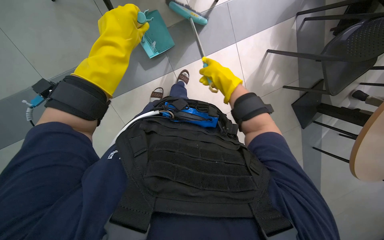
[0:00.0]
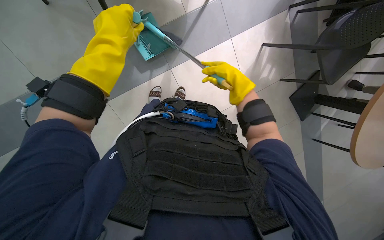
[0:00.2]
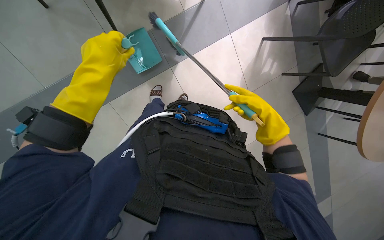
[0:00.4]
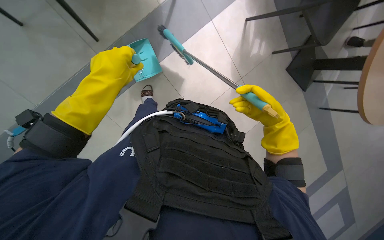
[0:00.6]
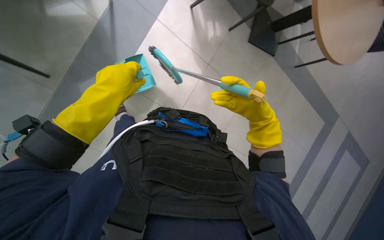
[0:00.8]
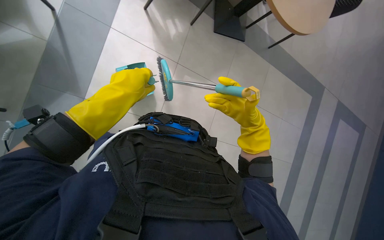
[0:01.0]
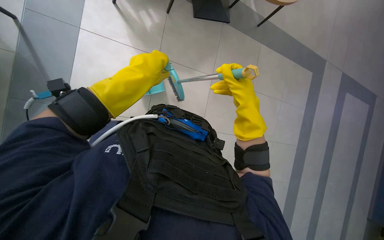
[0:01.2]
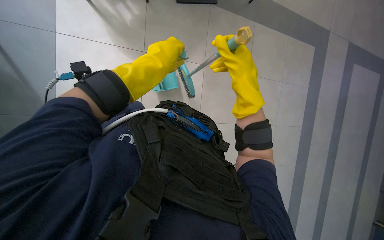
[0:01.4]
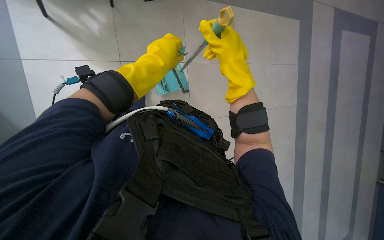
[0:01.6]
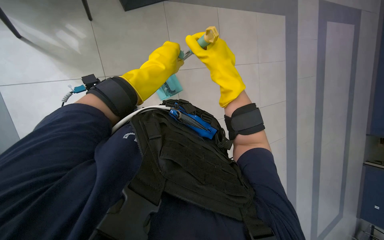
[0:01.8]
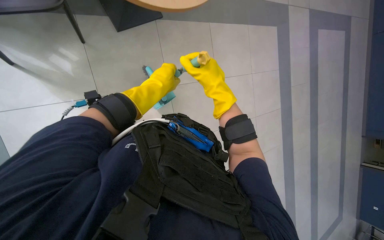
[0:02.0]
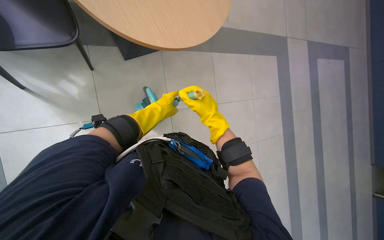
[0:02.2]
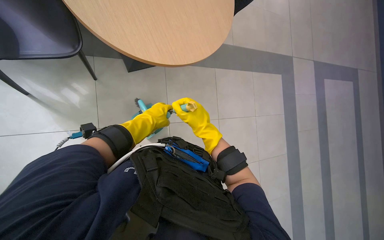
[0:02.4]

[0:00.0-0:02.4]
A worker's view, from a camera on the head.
Job: sweeping floor.
The whole recording: Sweeping cafeteria floor. The worker sweeps debris from the cafeteria floor using a brush and dustpan.
0:00.0 to 0:01.2: The scene rotates counterclockwise by roughly 35 degrees. The right hand is displaced down the picture by roughly 25 cm.
0:01.2 to 0:02.4: The camera pitches upward, by about 15 degrees. The left hand heads farther from the camera, covering some 15 cm.

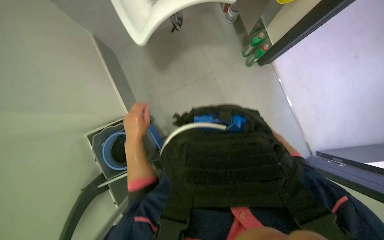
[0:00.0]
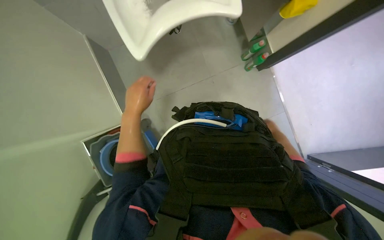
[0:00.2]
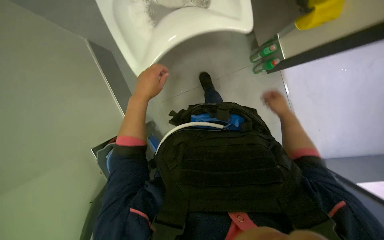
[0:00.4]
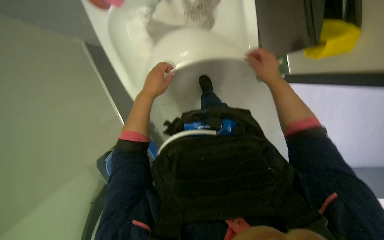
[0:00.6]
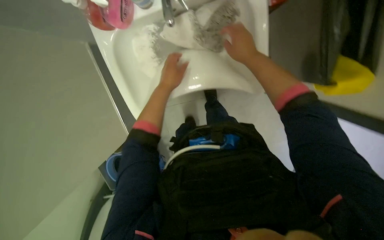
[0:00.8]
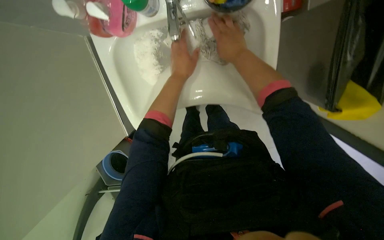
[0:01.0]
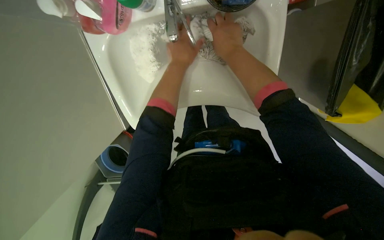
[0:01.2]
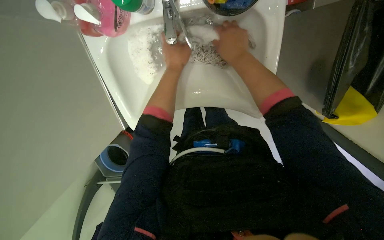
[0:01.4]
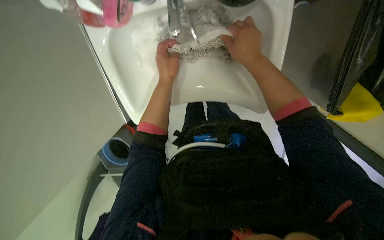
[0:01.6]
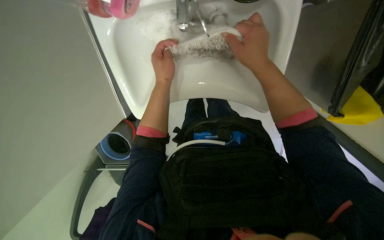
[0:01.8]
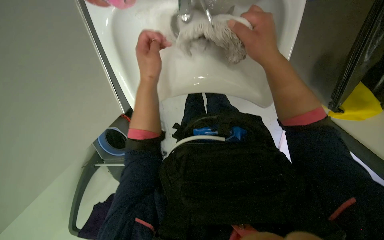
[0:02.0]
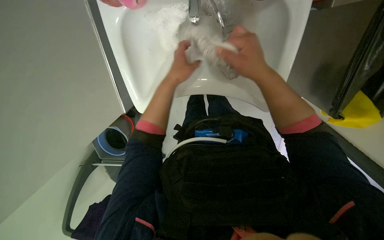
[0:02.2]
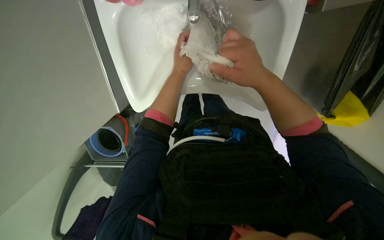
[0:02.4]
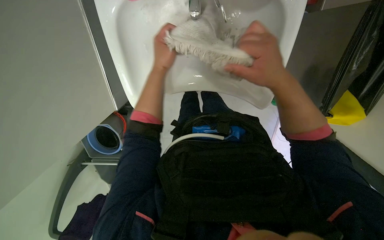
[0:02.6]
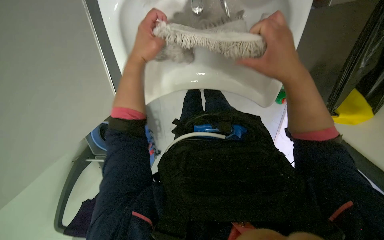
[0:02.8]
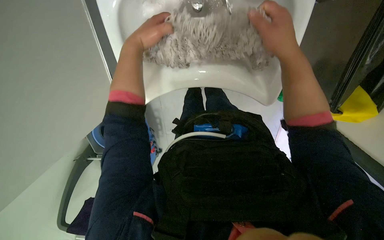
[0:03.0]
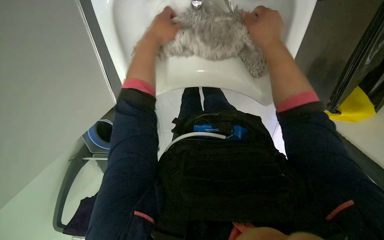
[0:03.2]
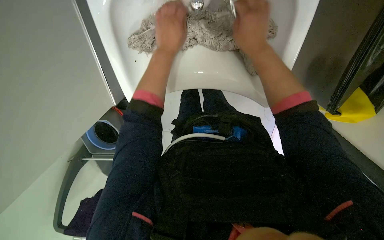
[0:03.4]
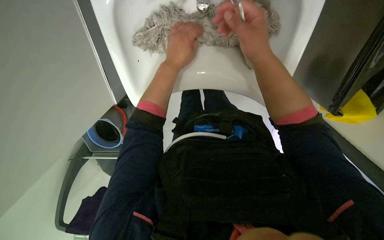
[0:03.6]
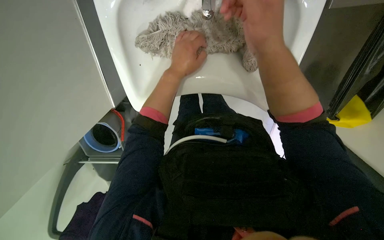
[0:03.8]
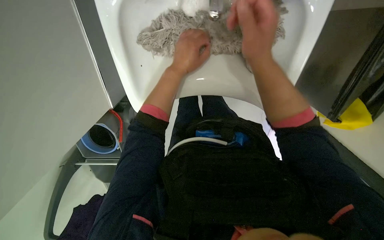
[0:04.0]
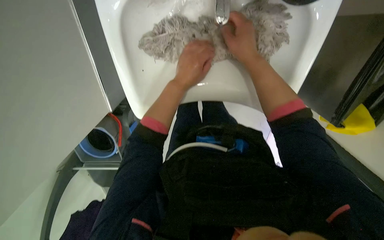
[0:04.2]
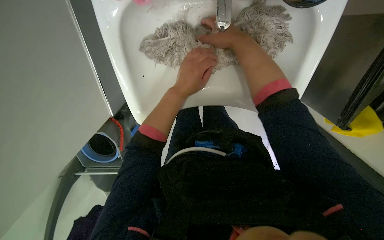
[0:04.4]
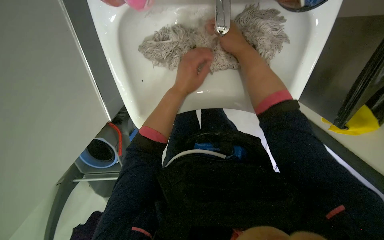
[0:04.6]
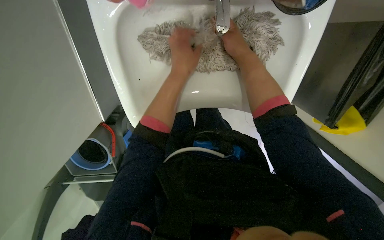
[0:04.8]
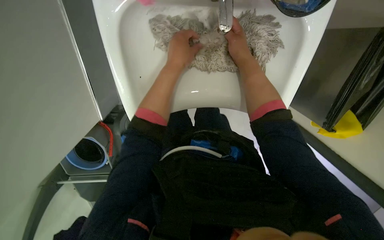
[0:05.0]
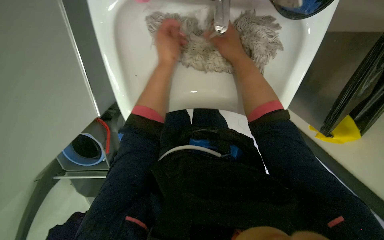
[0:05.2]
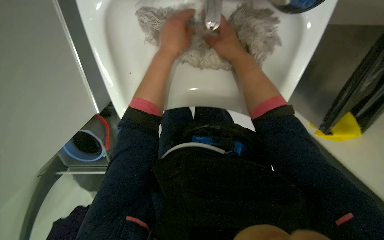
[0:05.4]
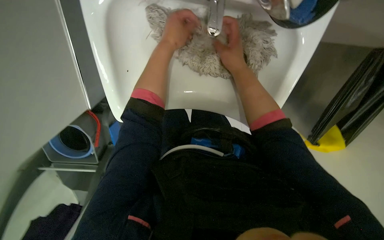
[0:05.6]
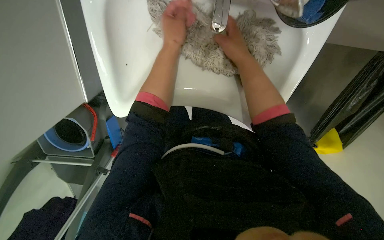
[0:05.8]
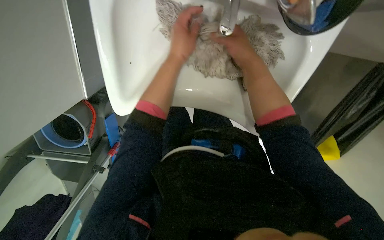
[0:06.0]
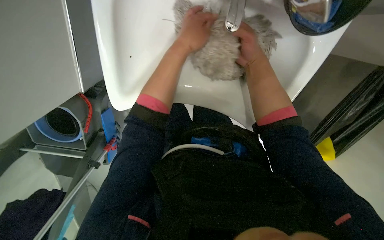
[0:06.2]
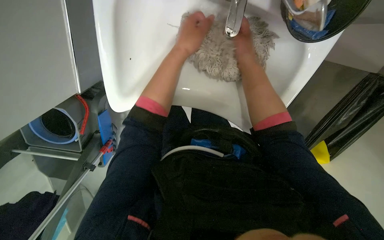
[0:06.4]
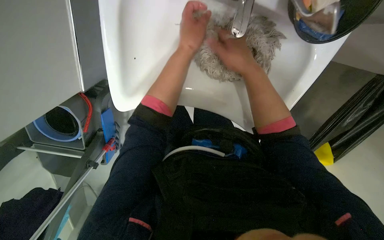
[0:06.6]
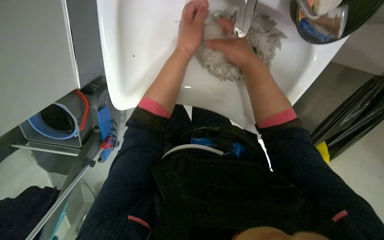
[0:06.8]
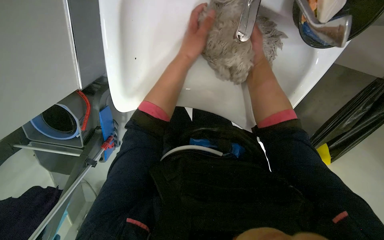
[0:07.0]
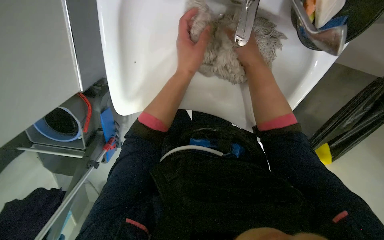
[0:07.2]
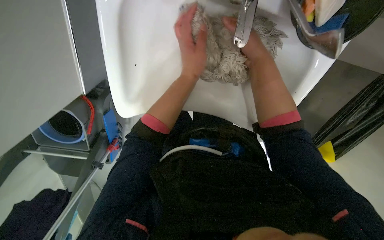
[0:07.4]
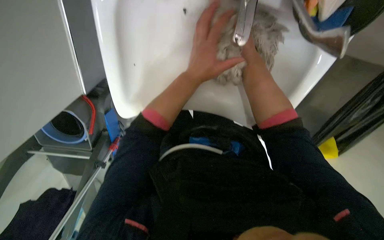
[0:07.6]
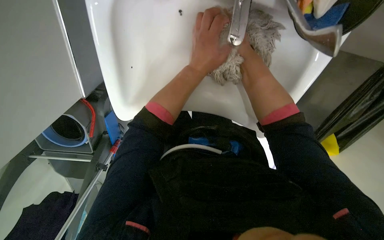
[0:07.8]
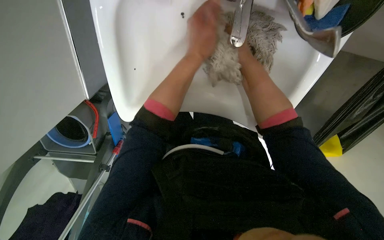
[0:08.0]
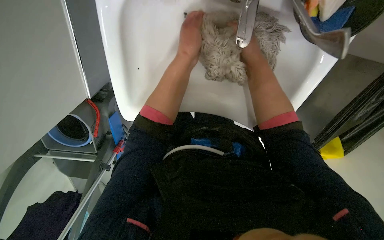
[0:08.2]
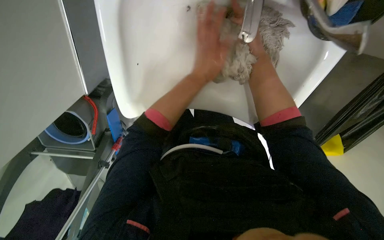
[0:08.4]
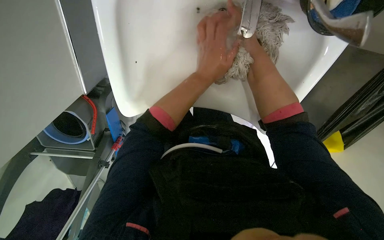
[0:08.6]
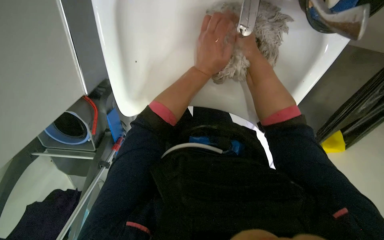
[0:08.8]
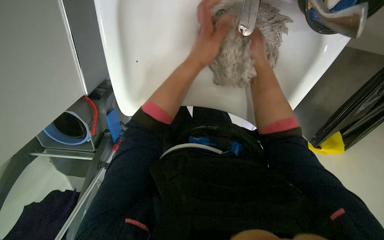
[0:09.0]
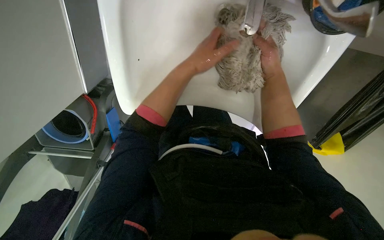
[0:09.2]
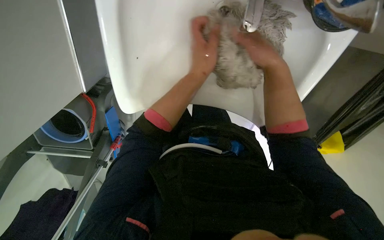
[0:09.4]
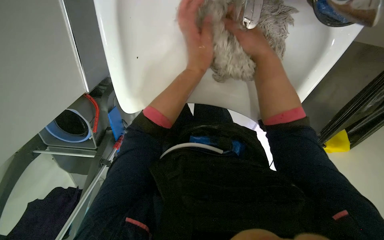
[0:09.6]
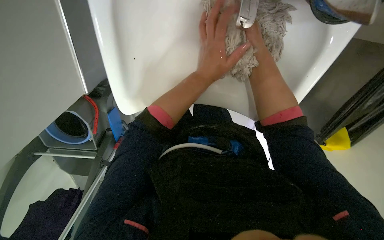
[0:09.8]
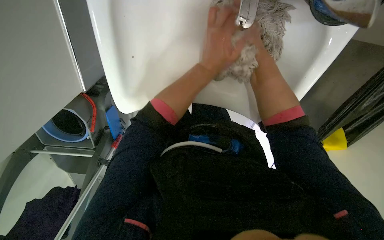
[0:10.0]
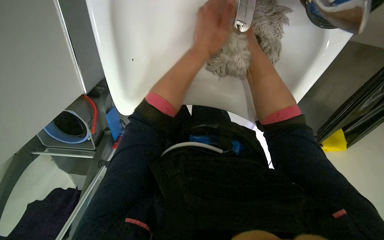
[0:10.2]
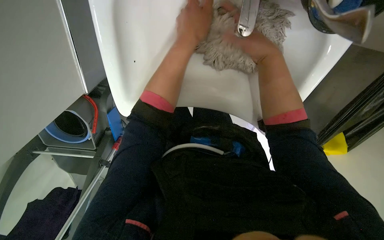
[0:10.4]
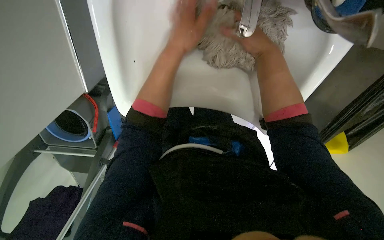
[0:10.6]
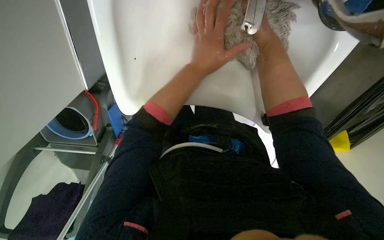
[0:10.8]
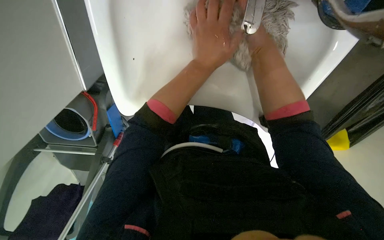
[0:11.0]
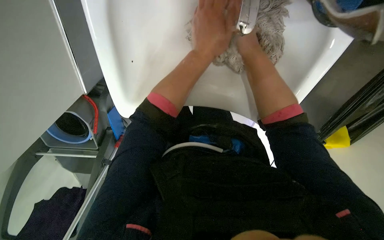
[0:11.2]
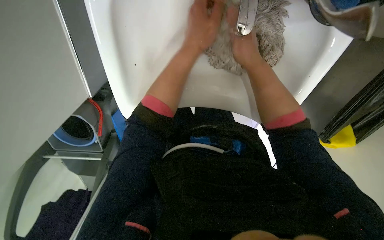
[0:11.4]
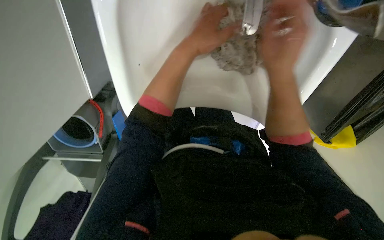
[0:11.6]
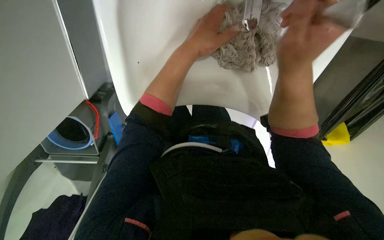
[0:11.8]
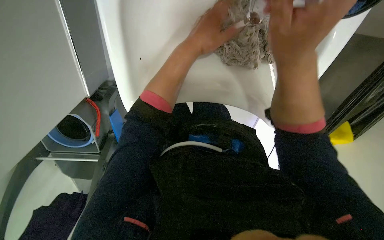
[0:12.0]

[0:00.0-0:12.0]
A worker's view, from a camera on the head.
Job: preparing cleaning supplies.
The whole recording: Washing mop cloth thoroughly in the sink. The worker washes the mop cloth thoroughly in the sink, cleaning all parts of it.
0:00.0 to 0:01.6: The left hand moves up the picture, about 35 cm.
0:01.6 to 0:03.0: The left hand is displaced to the left by about 10 cm.
0:03.0 to 0:04.4: The right hand moves nearer and farther over some 10 cm, changing direction 2 times; the left hand is displaced to the right and farther from the camera by some 10 cm.
0:09.0 to 0:10.4: The right hand moves nearer and farther over roughly 15 cm, changing direction 2 times. Meanwhile the left hand moves nearer to the camera, approximately 10 cm.

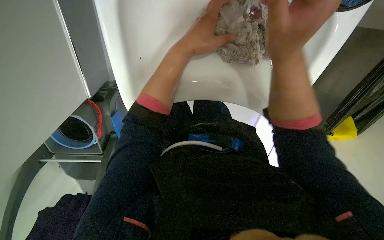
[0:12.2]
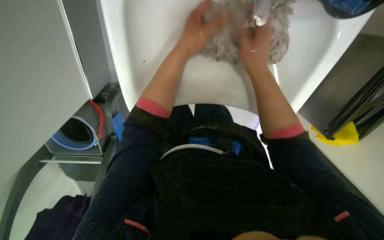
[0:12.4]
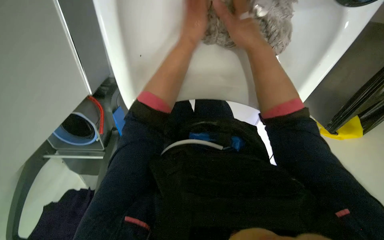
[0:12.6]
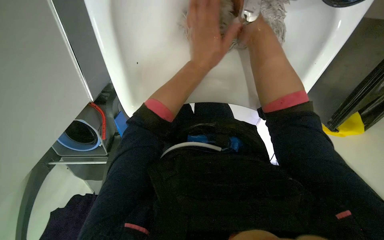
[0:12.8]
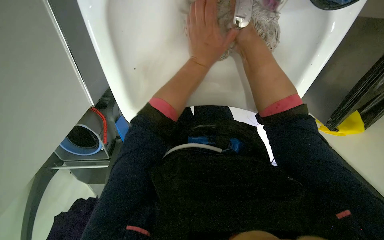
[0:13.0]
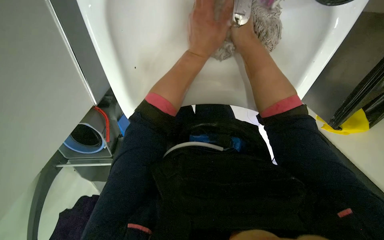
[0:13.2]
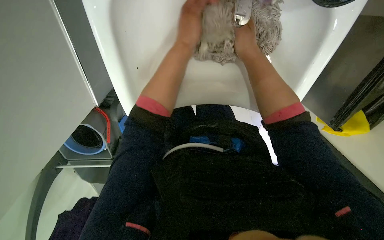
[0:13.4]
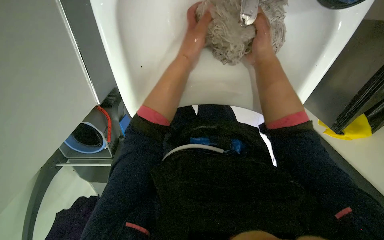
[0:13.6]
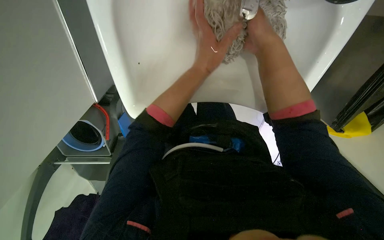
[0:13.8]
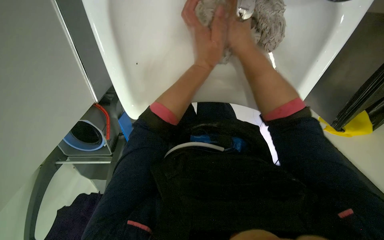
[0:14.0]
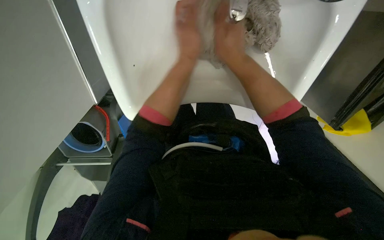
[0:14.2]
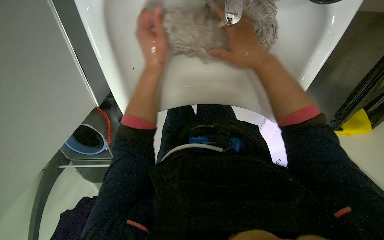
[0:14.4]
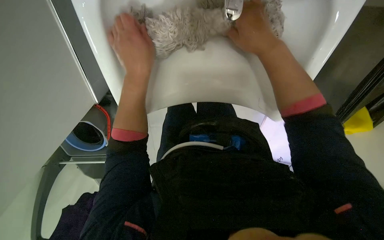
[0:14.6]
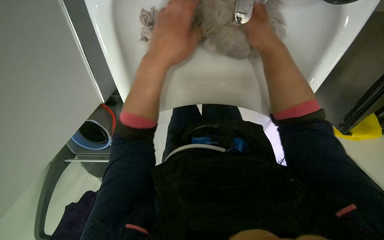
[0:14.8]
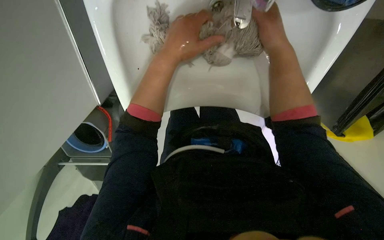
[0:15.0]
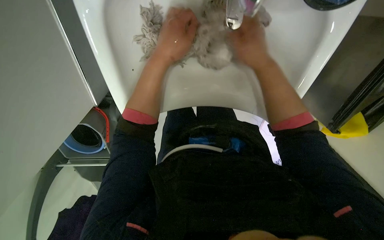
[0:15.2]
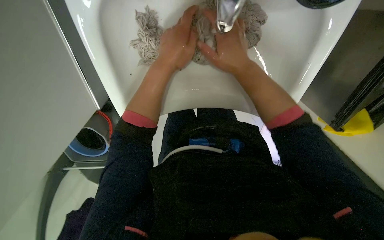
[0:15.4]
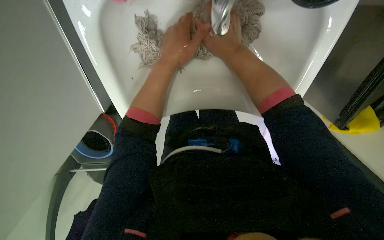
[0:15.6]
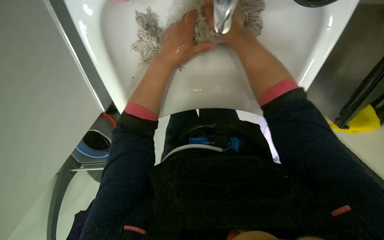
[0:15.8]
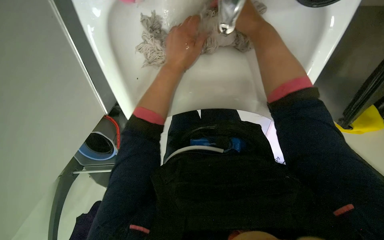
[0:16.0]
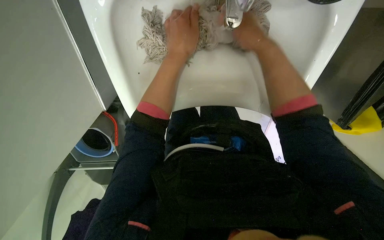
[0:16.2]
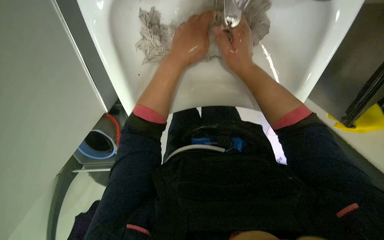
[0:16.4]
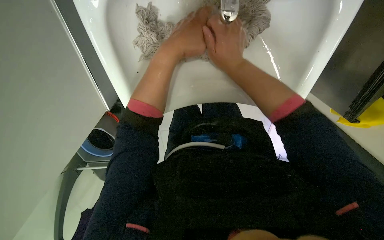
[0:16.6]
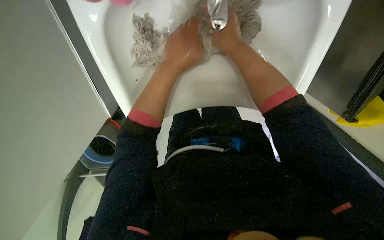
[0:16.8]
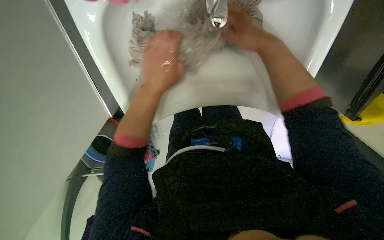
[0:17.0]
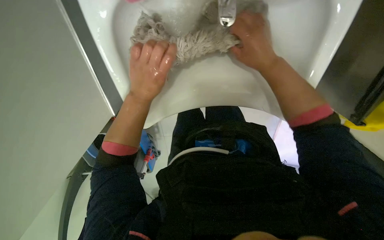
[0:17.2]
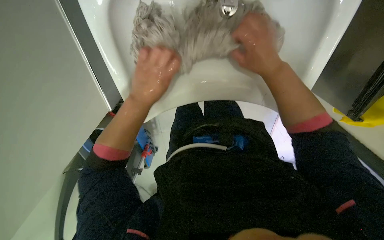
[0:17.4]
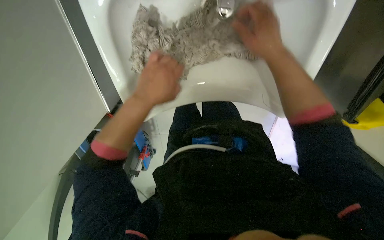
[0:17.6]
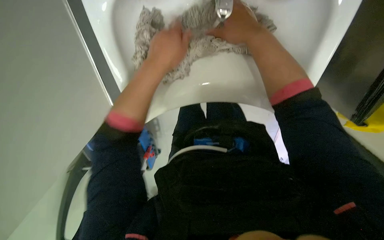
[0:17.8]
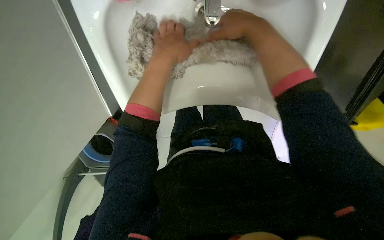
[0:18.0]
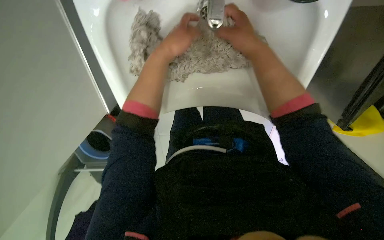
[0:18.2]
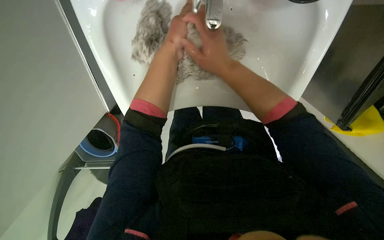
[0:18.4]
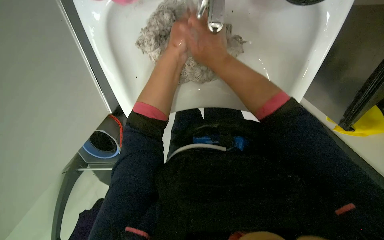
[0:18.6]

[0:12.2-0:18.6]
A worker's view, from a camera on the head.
Job: preparing cleaning supplies.
The whole recording: Washing mop cloth thoroughly in the sink. The worker washes the mop cloth thoroughly in the sink, cleaning all parts of it.
0:12.2 to 0:13.8: The hands work in one place, with small movements.
0:17.0 to 0:18.6: The right hand goes roughly 15 cm to the left.
